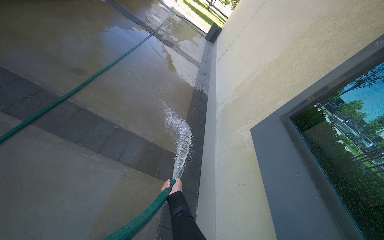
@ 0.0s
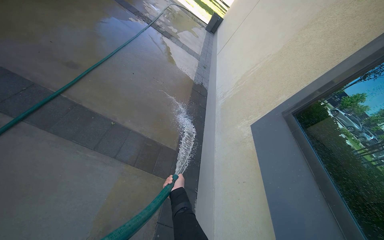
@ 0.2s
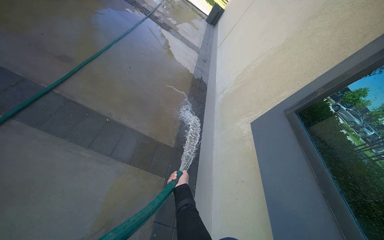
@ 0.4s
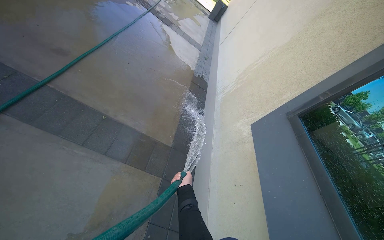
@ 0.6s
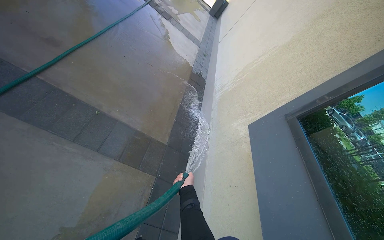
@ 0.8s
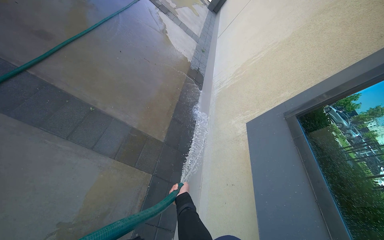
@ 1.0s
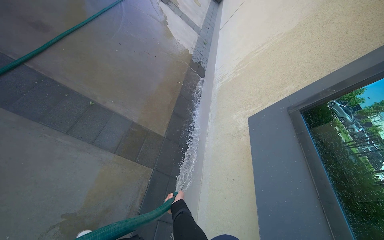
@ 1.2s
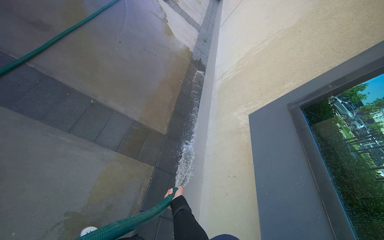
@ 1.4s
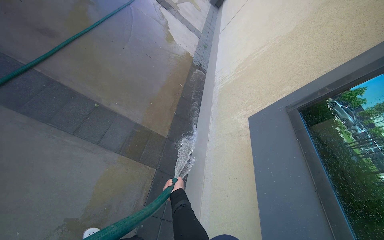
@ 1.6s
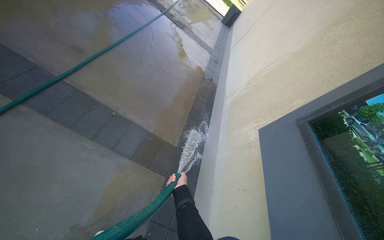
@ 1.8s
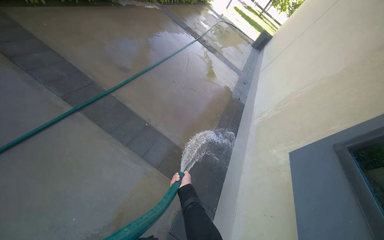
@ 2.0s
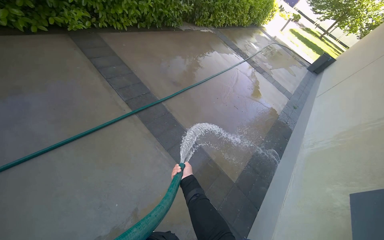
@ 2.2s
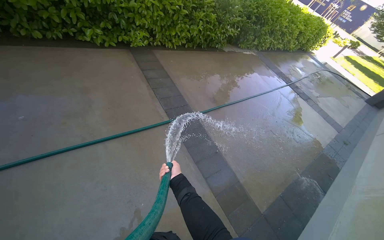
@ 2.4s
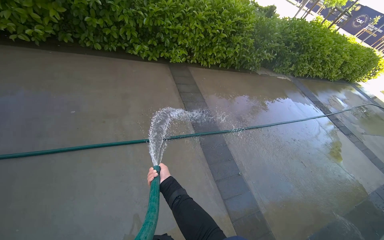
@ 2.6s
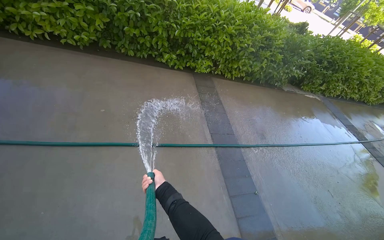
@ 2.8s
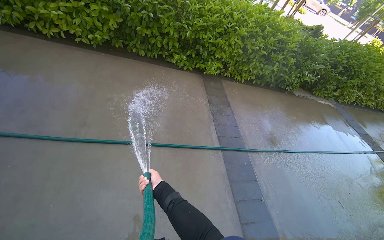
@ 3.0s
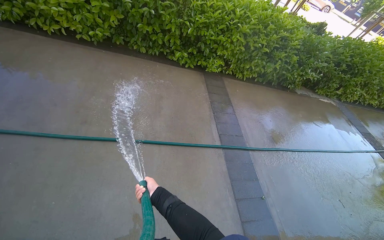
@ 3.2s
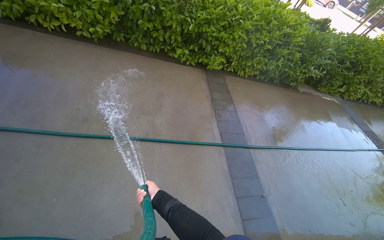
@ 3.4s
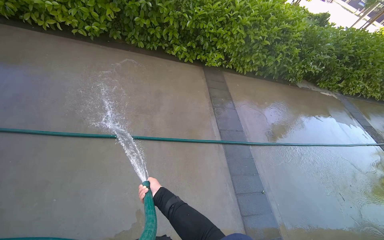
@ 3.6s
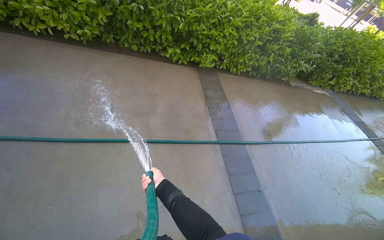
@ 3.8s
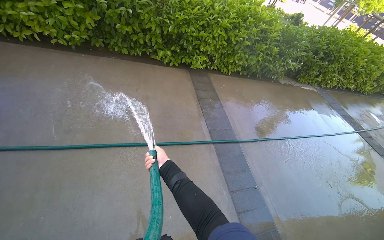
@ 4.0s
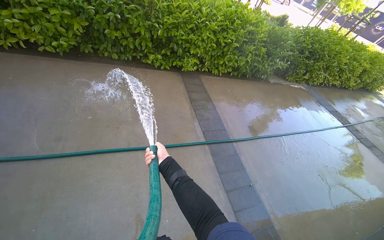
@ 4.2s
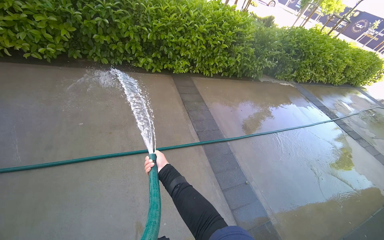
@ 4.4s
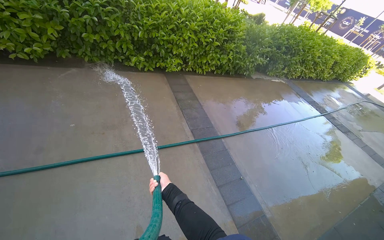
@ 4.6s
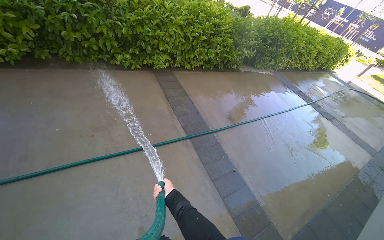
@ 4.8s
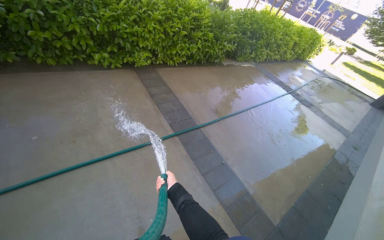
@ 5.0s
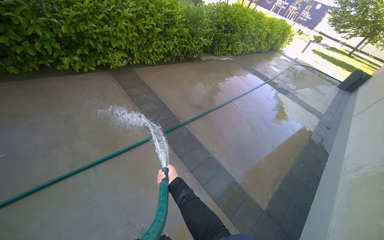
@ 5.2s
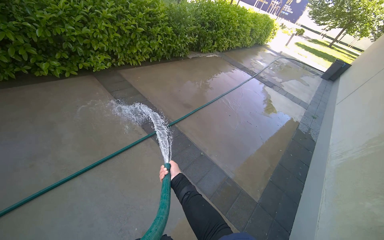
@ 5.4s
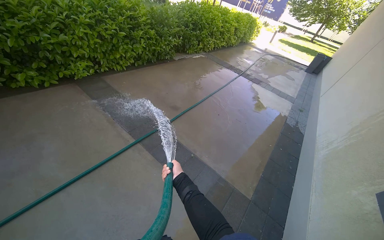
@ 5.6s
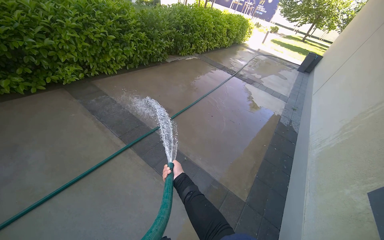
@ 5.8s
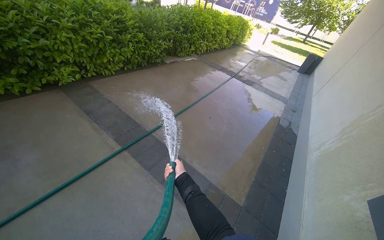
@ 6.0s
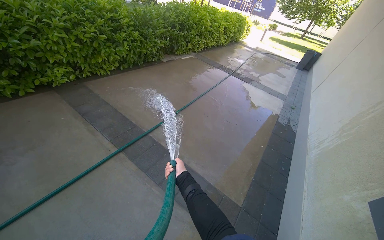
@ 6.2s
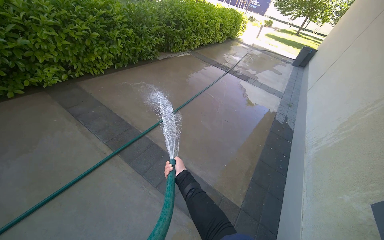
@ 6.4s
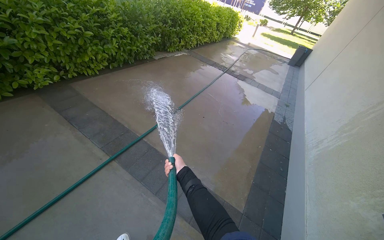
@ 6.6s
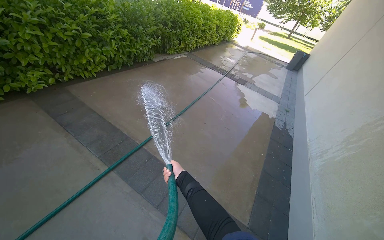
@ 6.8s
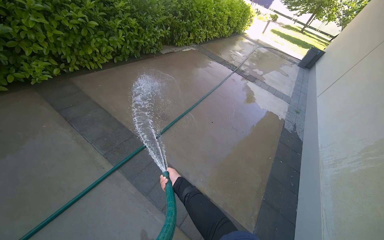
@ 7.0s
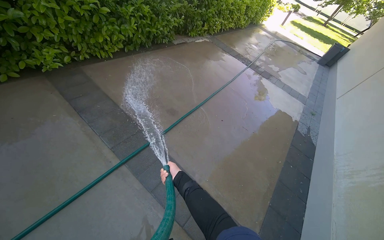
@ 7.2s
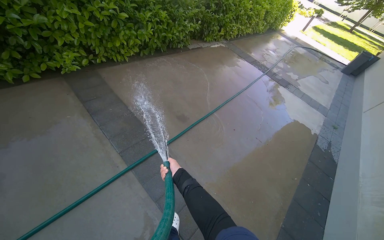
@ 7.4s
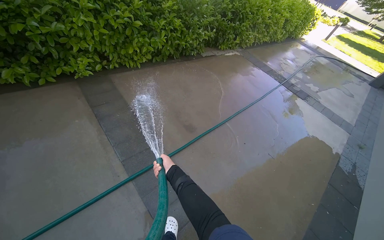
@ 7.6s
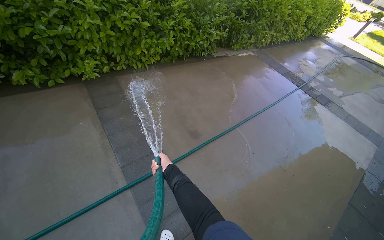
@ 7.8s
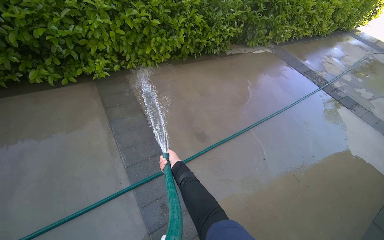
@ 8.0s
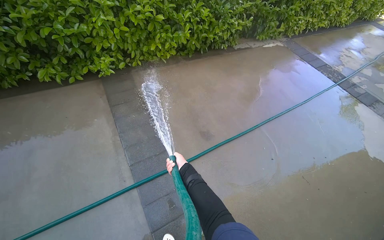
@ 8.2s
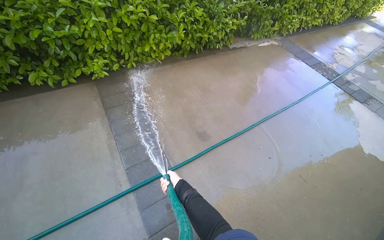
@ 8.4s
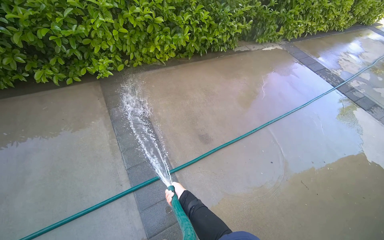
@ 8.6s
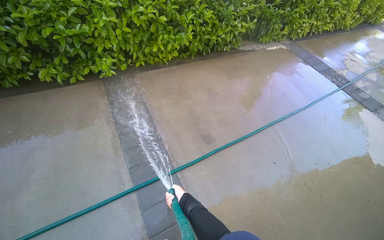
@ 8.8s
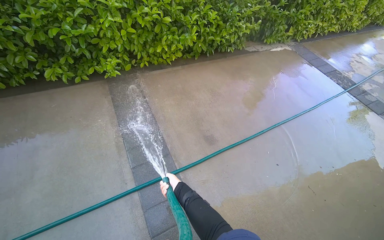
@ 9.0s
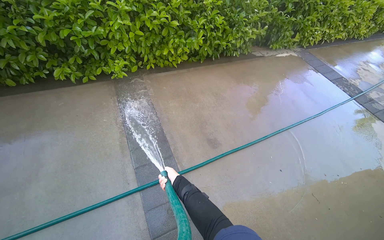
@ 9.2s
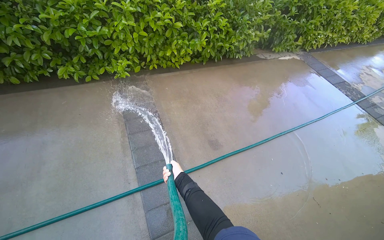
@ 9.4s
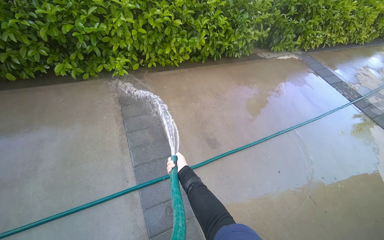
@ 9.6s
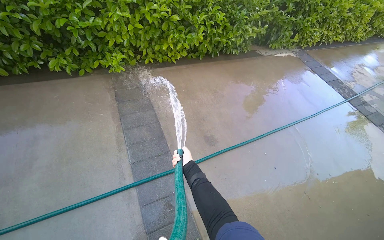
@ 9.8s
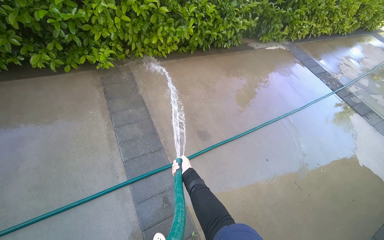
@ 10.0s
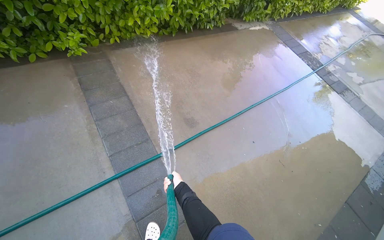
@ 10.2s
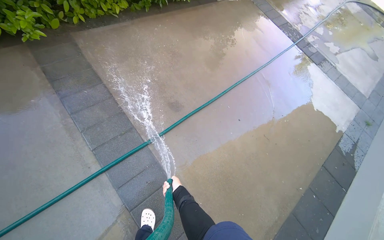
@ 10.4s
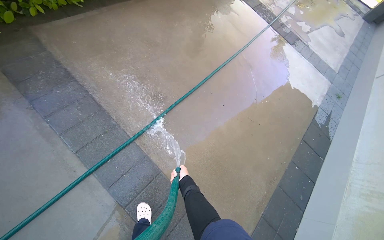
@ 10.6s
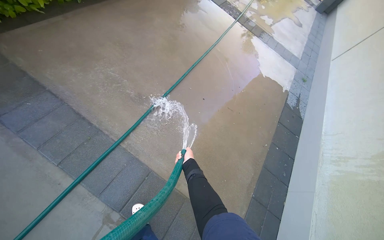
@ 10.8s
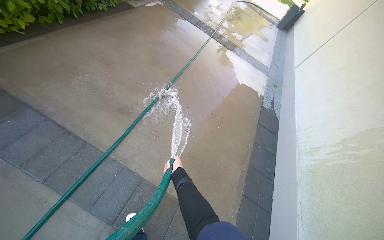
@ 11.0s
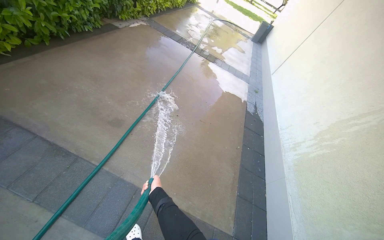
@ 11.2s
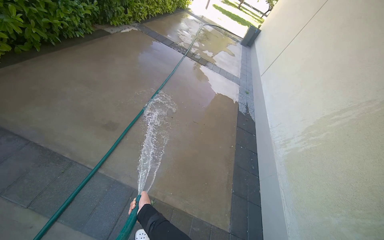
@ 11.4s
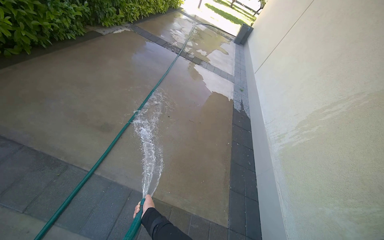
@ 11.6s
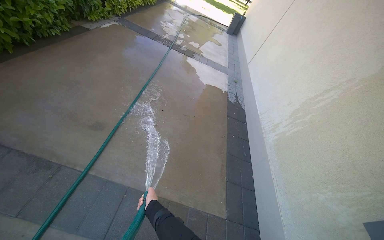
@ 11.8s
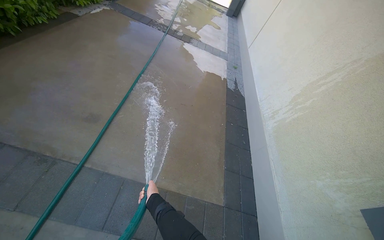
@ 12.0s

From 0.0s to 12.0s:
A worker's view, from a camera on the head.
Job: wiping surfaces.
The whole recording: Spraying water on building exterior and sidewalk. The worker sprays water on the building exterior and adjacent sidewalk with a hose.
From 1.6s to 3.0s: The wearer moves some 50 cm. The head rotates roughly 70 degrees to the left. The wearer looks approximately 30 degrees further upward.
From 3.0s to 4.4s: The right hand shifts roughly 10 cm up the picture.
From 4.4s to 6.0s: The wearer looks approximately 30 degrees further to the right. The right hand goes about 60 cm to the right.
From 6.0s to 7.6s: The camera travels about 70 cm.
From 9.0s to 10.4s: The camera pitches downward, by approximately 15 degrees.
From 10.4s to 12.0s: The head turns to the right by approximately 40 degrees.

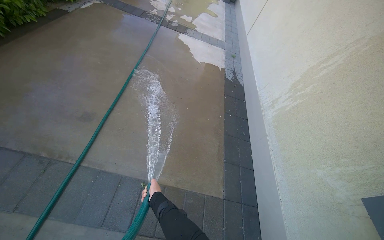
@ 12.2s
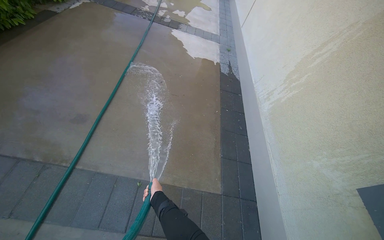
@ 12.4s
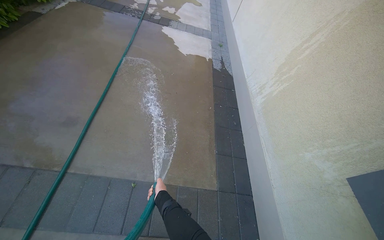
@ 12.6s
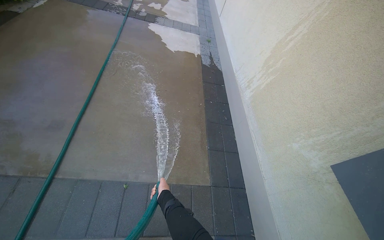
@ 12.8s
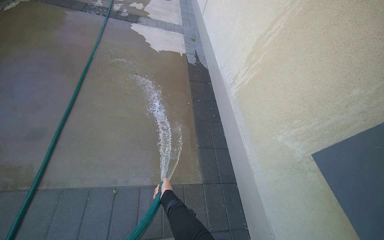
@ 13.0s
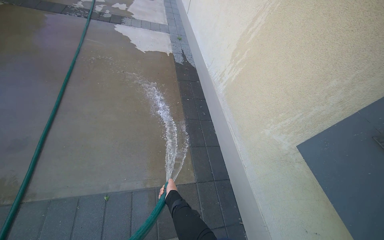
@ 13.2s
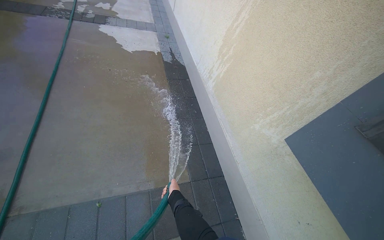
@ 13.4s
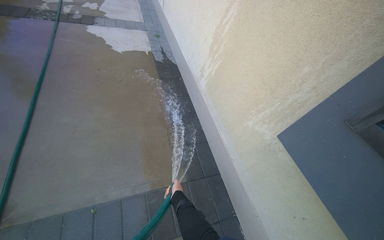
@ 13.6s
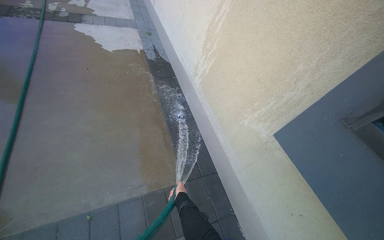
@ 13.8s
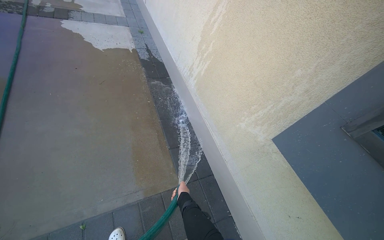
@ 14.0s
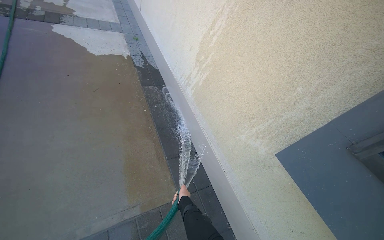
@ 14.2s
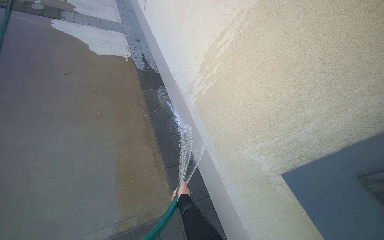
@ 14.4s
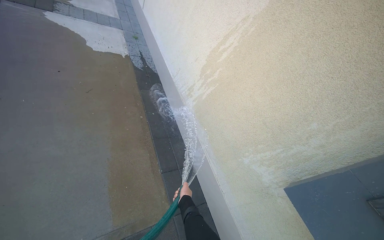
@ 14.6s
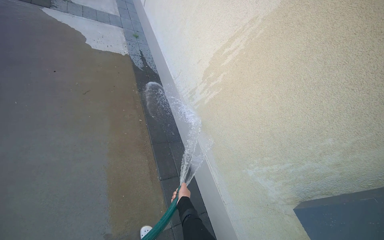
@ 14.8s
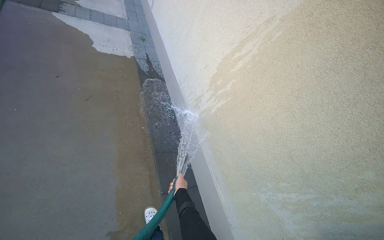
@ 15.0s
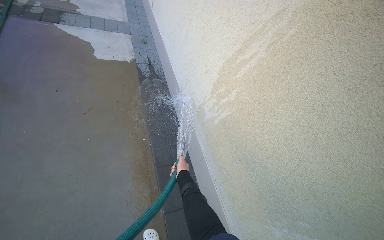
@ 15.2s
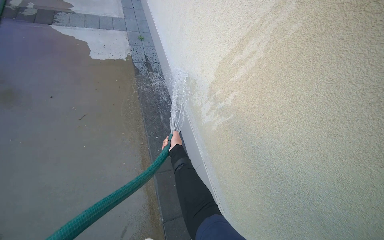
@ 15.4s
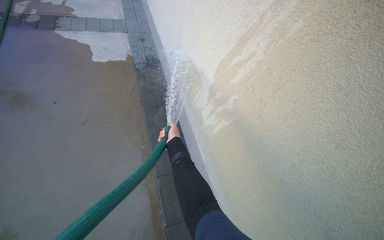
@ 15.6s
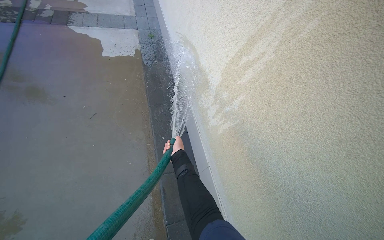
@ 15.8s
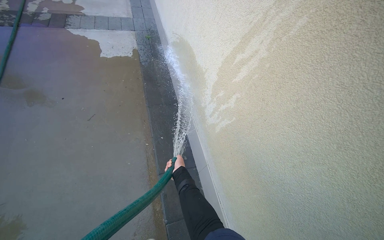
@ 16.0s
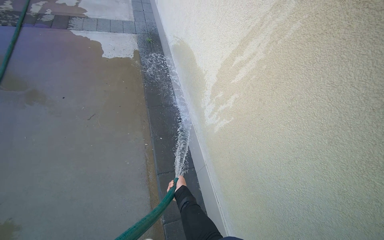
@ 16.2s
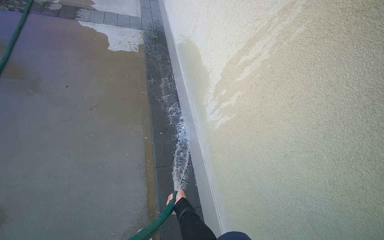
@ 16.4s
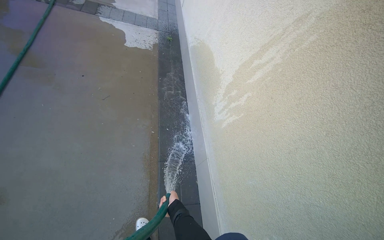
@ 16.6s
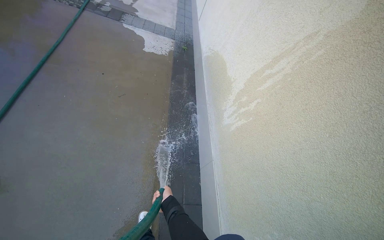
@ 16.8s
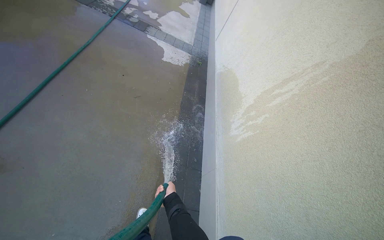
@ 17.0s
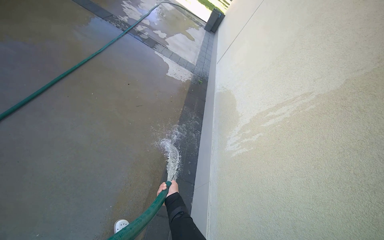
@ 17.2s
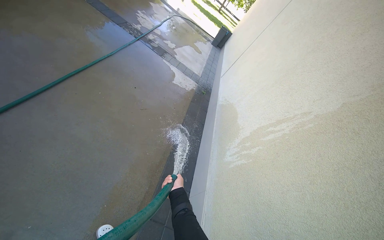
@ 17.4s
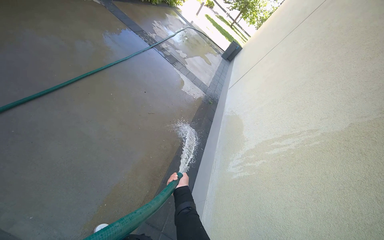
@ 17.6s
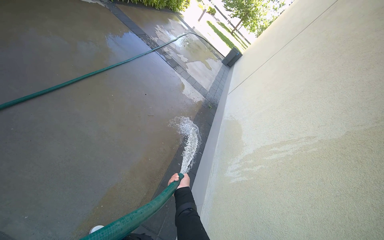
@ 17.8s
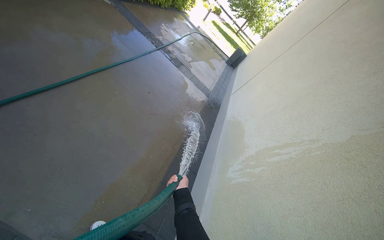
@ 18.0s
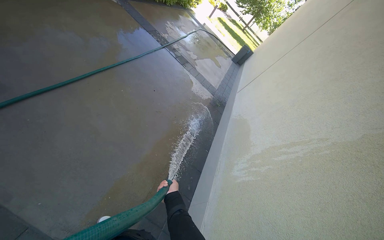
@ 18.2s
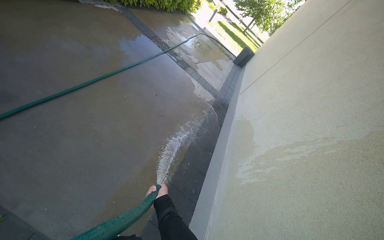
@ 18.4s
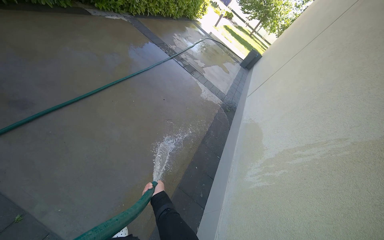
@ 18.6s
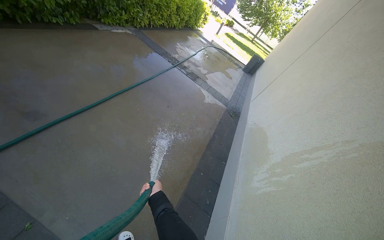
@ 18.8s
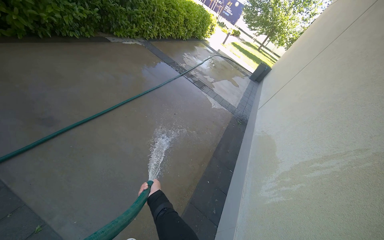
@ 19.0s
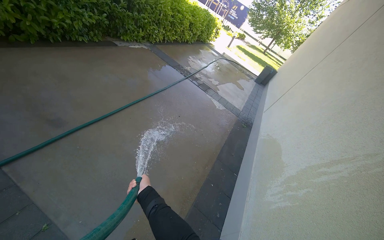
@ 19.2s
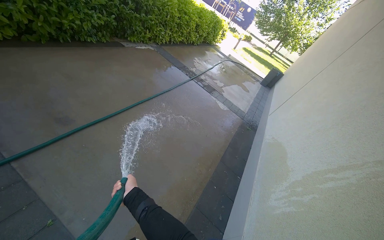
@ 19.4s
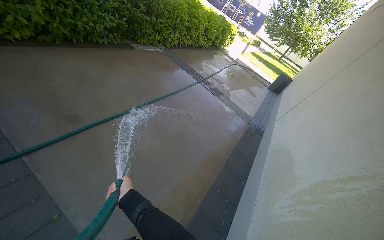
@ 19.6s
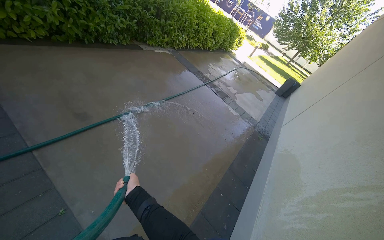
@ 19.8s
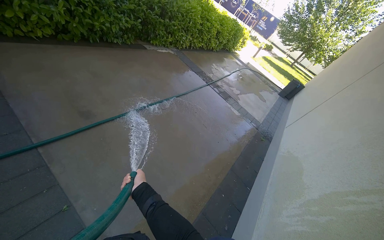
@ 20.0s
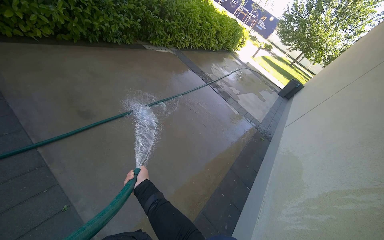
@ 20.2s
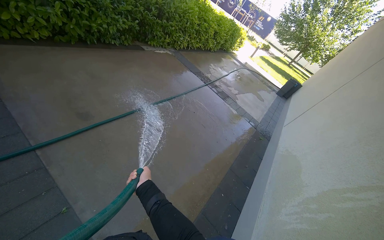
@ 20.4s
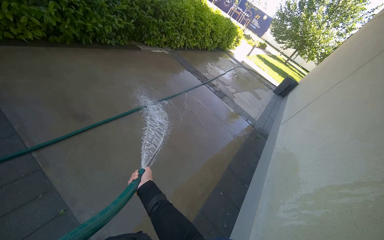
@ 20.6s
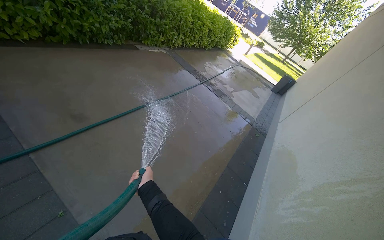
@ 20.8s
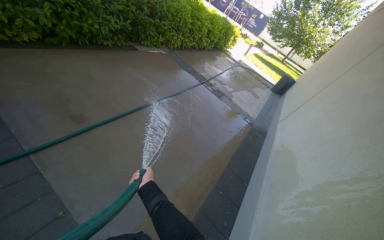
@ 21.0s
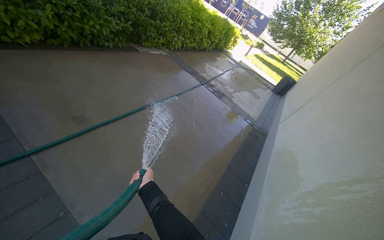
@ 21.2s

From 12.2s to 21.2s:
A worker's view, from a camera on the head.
Job: wiping surfaces.
The whole recording: Spraying water on building exterior and sidewalk. The worker sprays water on the building exterior and adjacent sidewalk with a hose.
From 12.2s to 13.8s: The head turns to the right by some 30 degrees. The right hand goes some 40 cm to the right.
From 13.8s to 15.2s: The head travels approximately 70 cm.
From 15.2s to 16.6s: The right hand moves down the picture, roughly 15 cm.
From 16.6s to 18.2s: The camera travels roughly 50 cm. The wearer looks about 20 degrees further upward. The scene rotates clockwise by some 35 degrees.
From 18.2s to 19.8s: The view swings approximately 15 degrees to the left. The right hand shifts approximately 30 cm to the left and up the picture.
